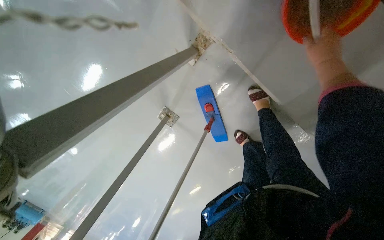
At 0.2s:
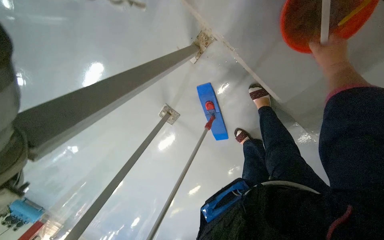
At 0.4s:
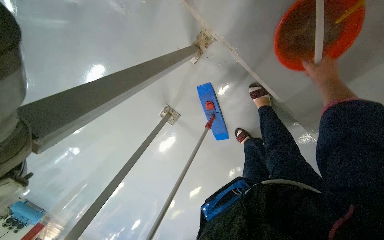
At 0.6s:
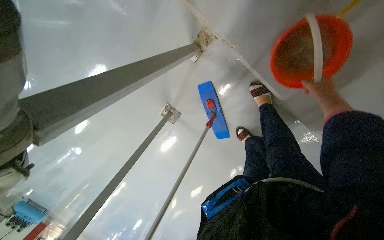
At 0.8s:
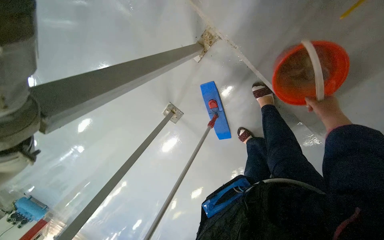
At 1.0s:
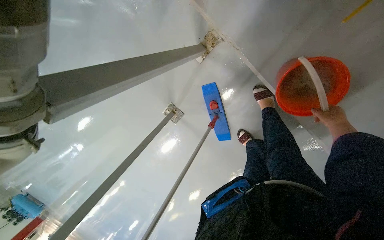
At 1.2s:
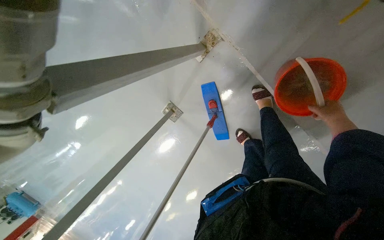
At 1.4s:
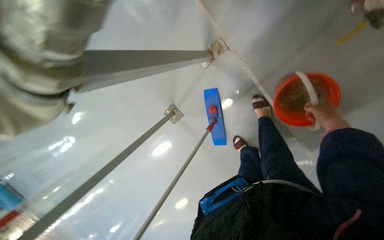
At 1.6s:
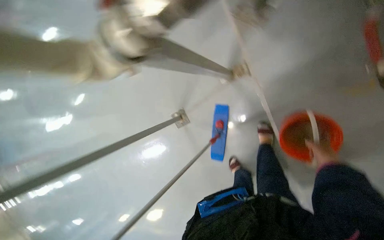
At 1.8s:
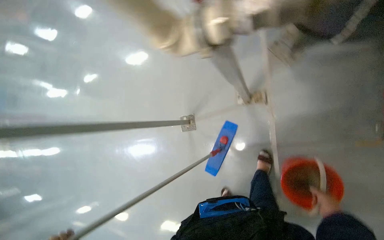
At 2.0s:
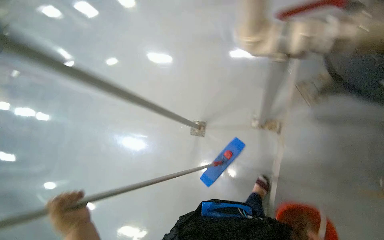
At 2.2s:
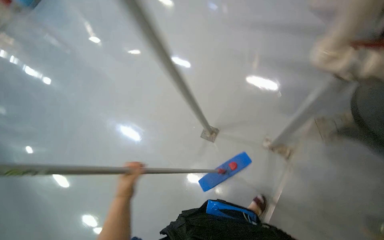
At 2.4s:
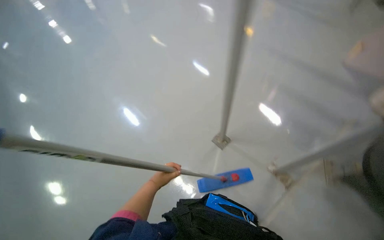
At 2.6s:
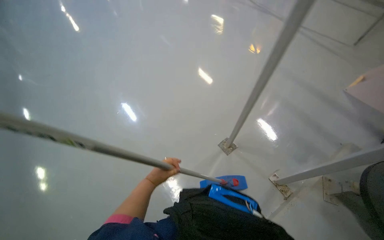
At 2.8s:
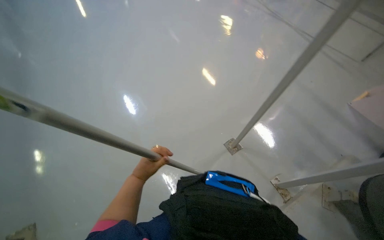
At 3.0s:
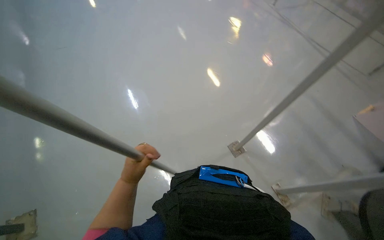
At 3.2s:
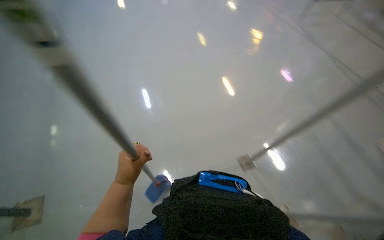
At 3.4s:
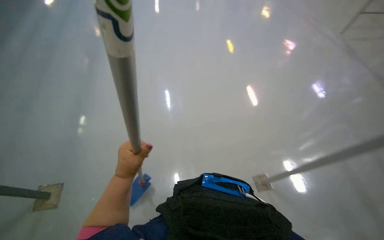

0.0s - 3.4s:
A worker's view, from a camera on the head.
Job: mopping floor.
The whole recording: Mopping the floor. The worker mops the floor with a flat mop, moving across different areas of the room.
0.0s - 1.6s: The right hand is displaced down the picture by roughly 15 cm.
1.6s - 3.4s: The head turns to the left by about 95 degrees. The view tips upward by some 15 degrees.

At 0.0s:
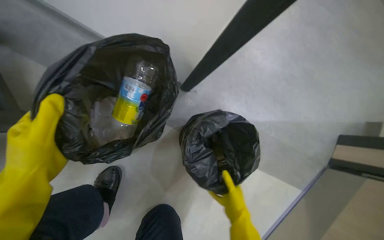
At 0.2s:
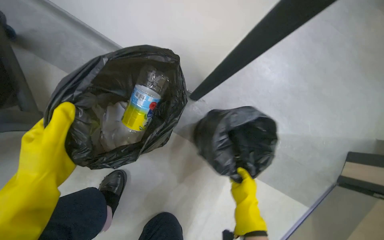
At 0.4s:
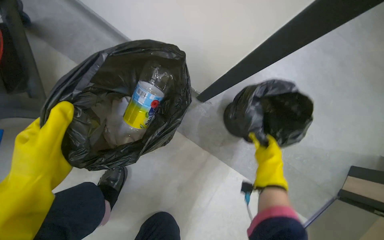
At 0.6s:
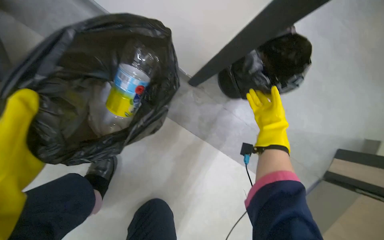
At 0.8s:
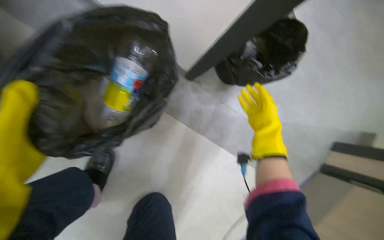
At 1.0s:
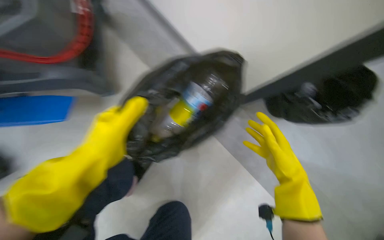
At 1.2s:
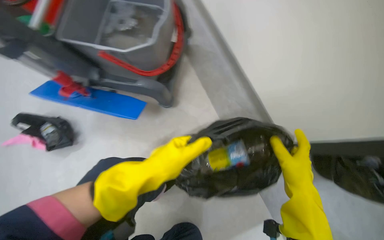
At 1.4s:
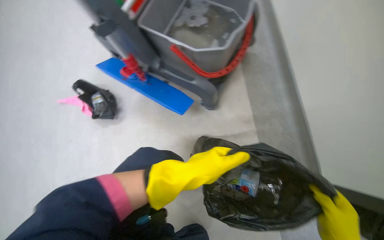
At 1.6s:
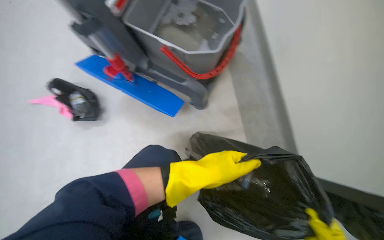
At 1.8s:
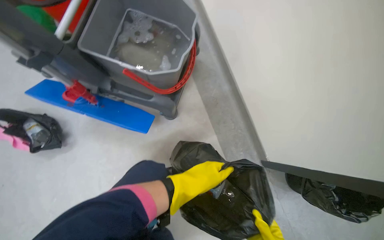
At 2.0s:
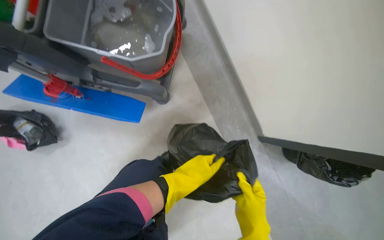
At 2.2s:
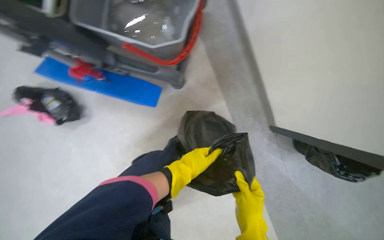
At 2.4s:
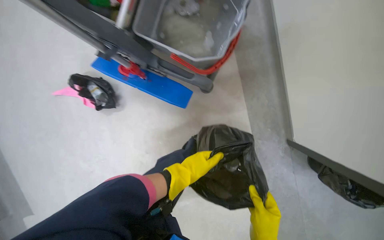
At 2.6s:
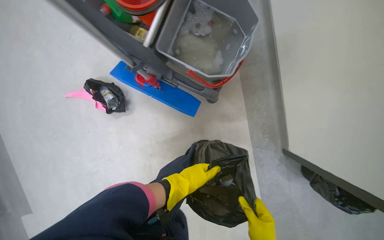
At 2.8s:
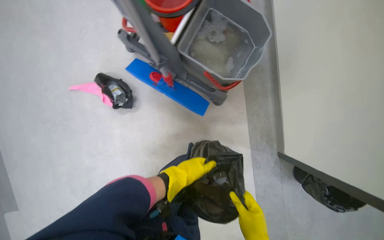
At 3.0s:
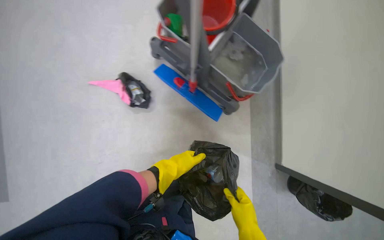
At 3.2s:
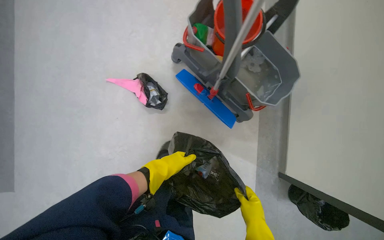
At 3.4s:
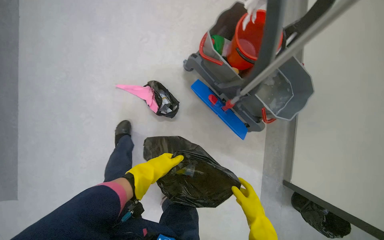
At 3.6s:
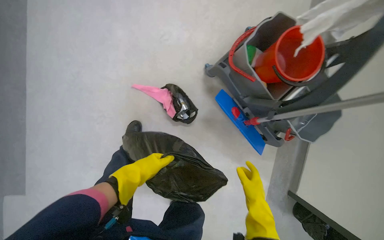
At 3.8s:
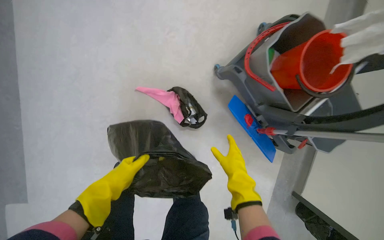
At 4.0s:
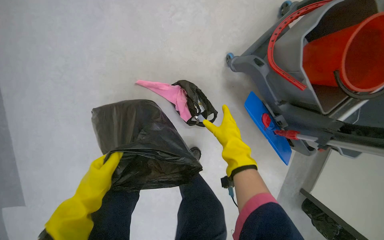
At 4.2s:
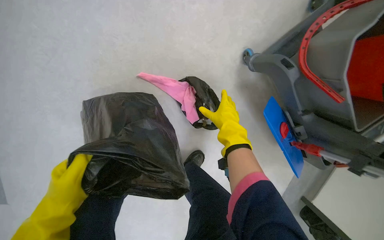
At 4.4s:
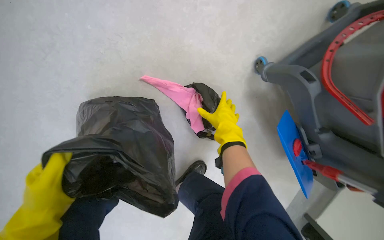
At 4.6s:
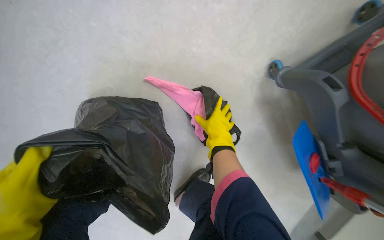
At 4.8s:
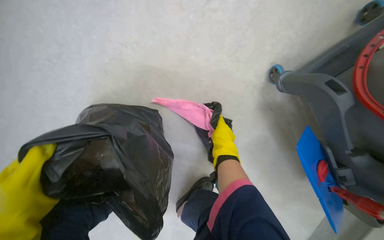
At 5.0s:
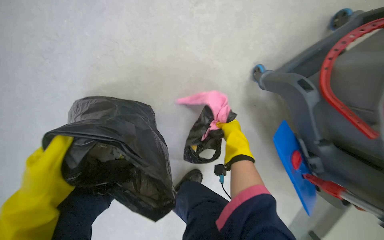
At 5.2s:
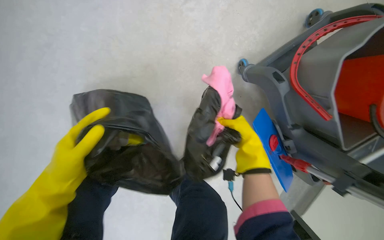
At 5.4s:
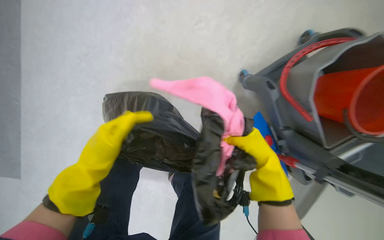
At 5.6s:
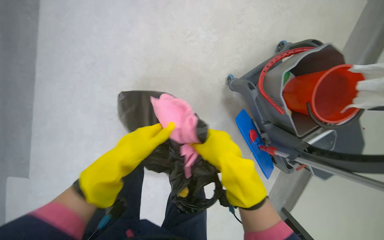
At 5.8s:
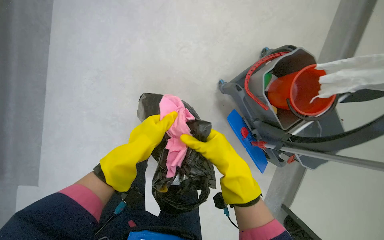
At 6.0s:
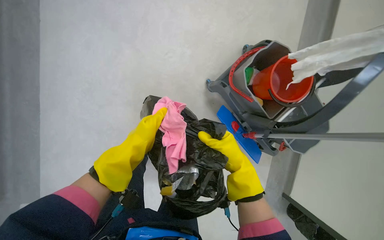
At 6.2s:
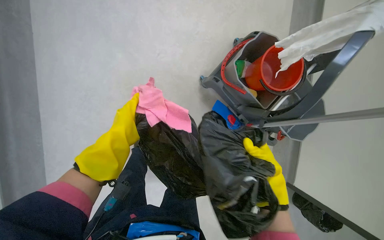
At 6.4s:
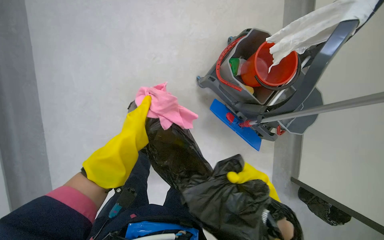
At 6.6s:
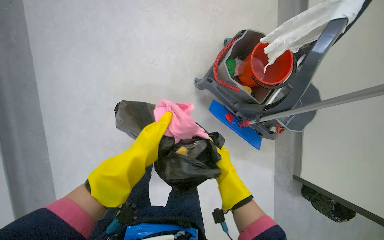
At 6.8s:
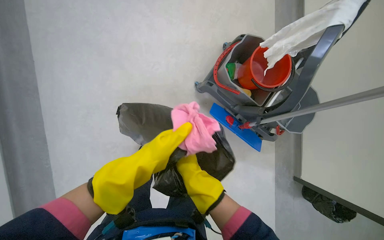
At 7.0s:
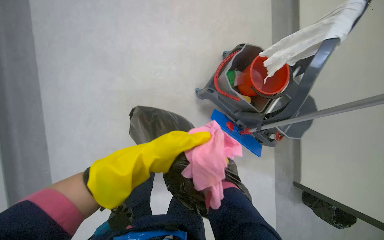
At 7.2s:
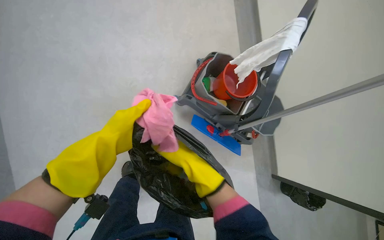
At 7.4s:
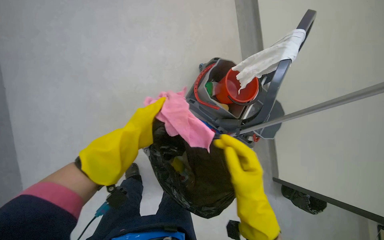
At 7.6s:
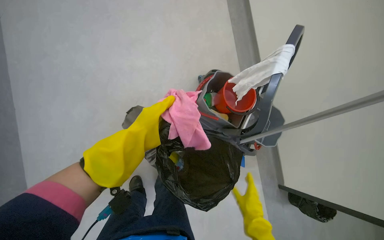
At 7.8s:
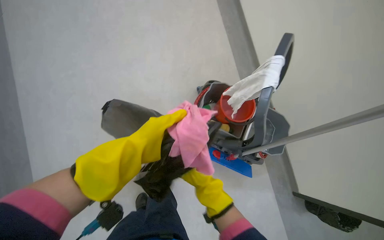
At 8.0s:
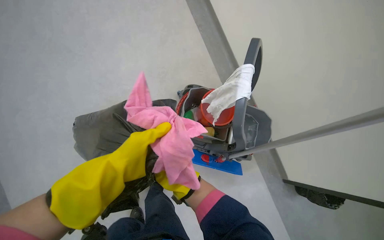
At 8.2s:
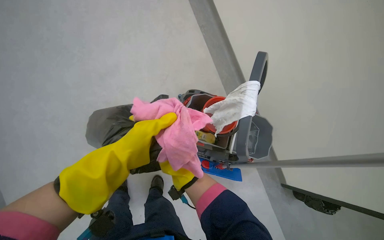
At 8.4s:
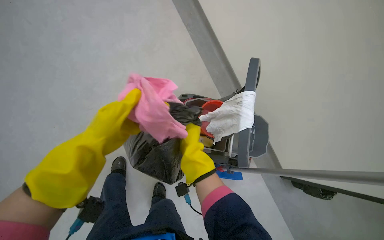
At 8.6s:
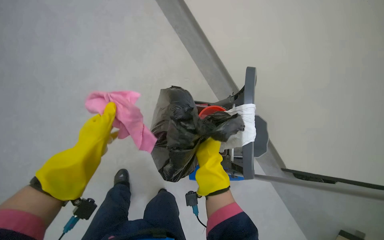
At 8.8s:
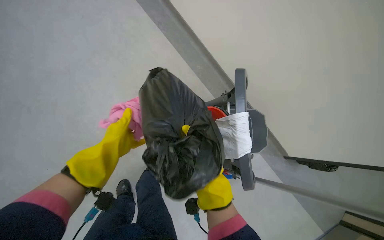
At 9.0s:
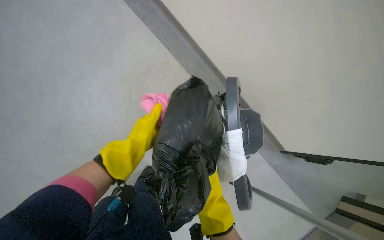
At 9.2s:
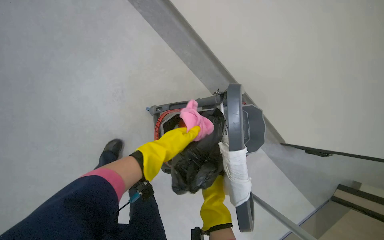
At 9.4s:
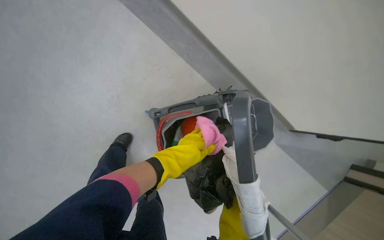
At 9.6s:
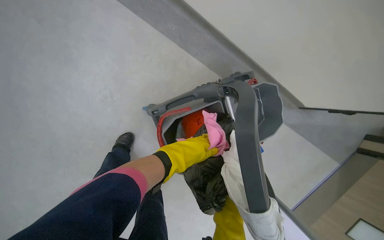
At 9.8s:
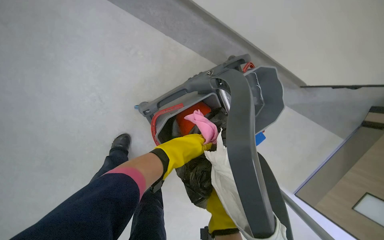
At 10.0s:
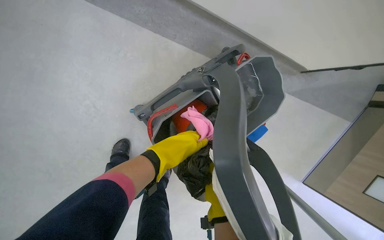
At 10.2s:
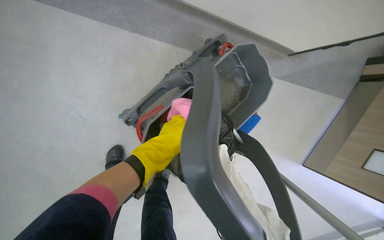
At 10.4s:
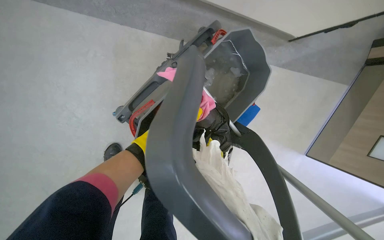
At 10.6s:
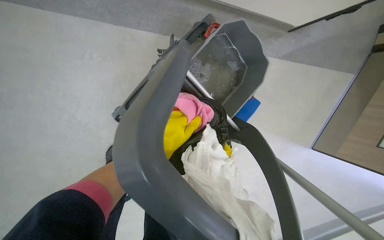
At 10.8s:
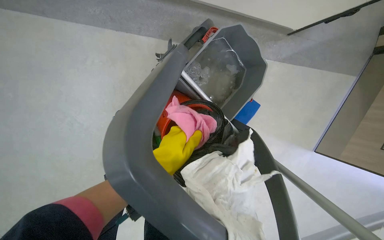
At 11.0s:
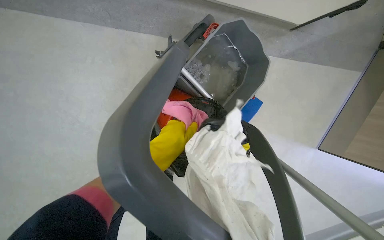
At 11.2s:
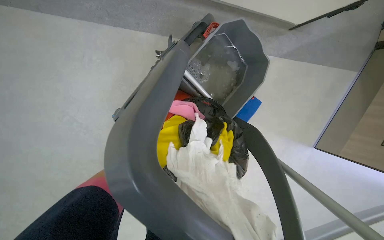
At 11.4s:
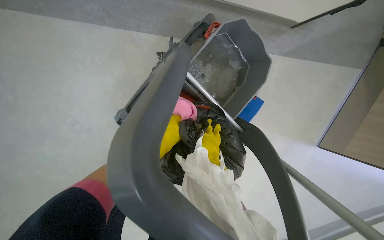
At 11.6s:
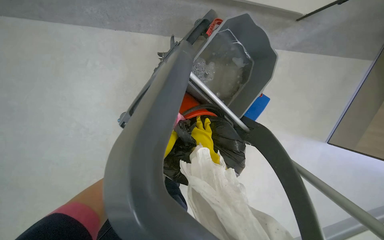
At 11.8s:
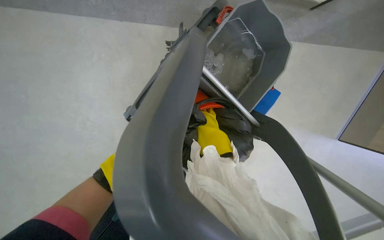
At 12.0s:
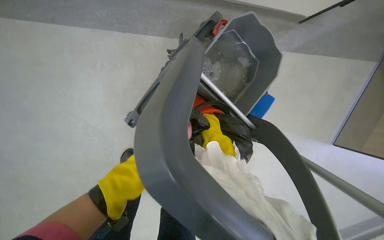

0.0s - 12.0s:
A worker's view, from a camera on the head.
Job: preparing cleaning supplies.
The whole recording: Preparing cleaning tools. The worker organizes the cleaning cart and prepares the mop for use.
0.0s - 1.6s: The head turns to the left by about 40 degrees.
1.6s - 3.0s: The wearer moves roughly 40 cm.
3.0s - 4.4s: The camera travels about 80 cm. The view tips downward by about 15 degrees.
4.4s - 6.0s: The camera is carried some 50 cm.
6.0s - 7.6s: The left hand moves approximately 20 cm nearer to the camera and comes back.
7.6s - 9.0s: The left hand reaches approximately 5 cm to the left, then returns.
9.0s - 10.4s: The view tilts about 20 degrees downward. The scene turns approximately 35 degrees counterclockwise in the picture.

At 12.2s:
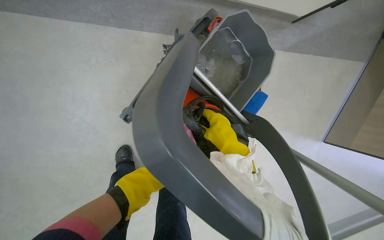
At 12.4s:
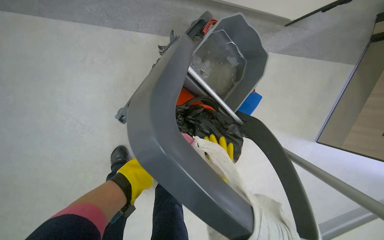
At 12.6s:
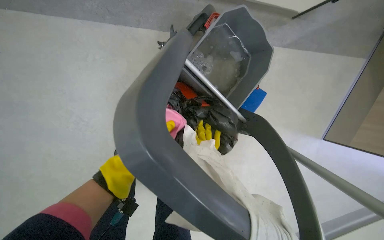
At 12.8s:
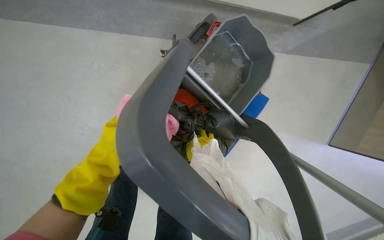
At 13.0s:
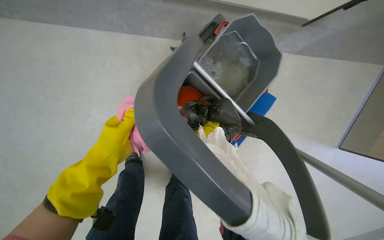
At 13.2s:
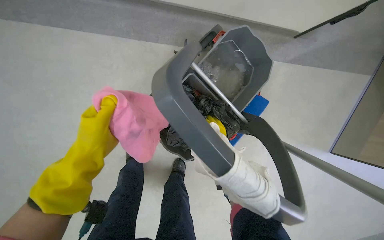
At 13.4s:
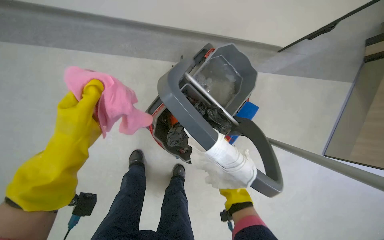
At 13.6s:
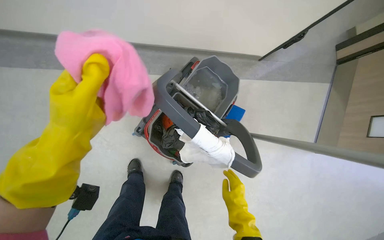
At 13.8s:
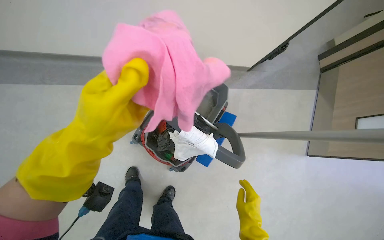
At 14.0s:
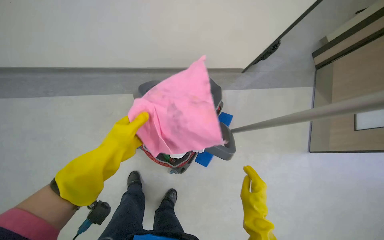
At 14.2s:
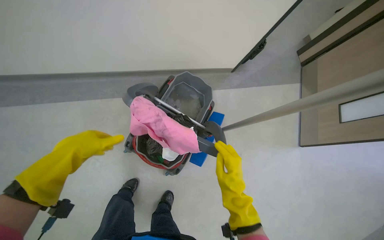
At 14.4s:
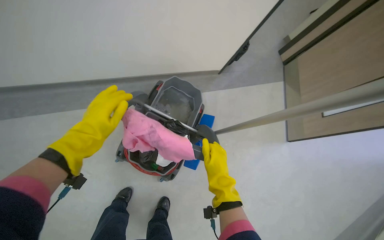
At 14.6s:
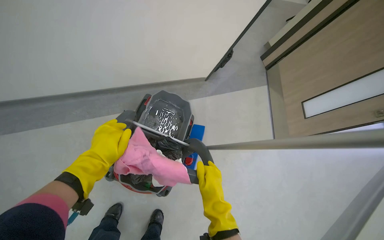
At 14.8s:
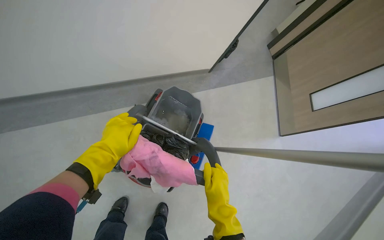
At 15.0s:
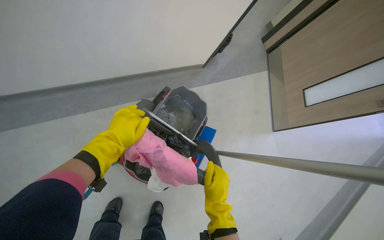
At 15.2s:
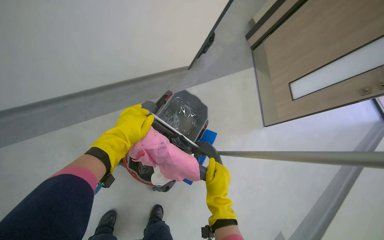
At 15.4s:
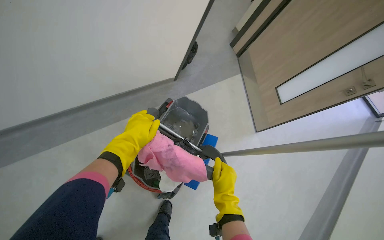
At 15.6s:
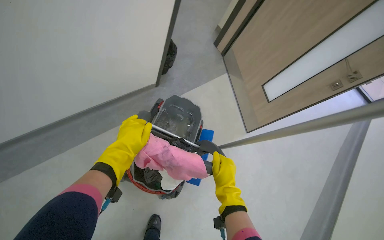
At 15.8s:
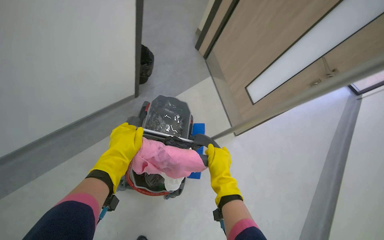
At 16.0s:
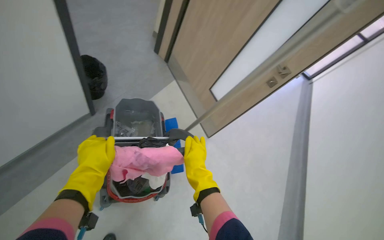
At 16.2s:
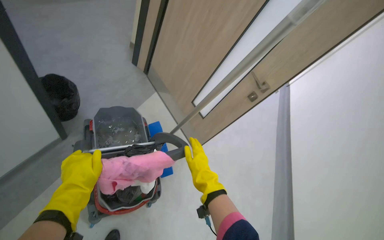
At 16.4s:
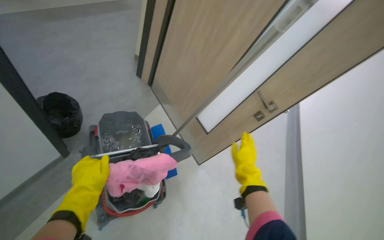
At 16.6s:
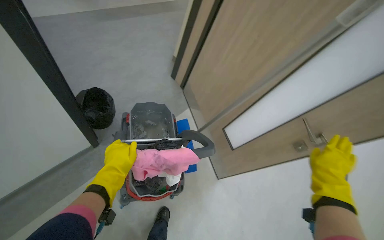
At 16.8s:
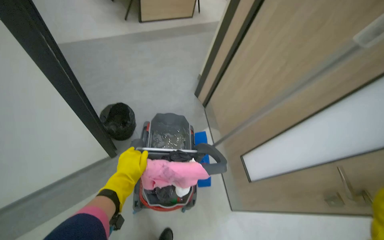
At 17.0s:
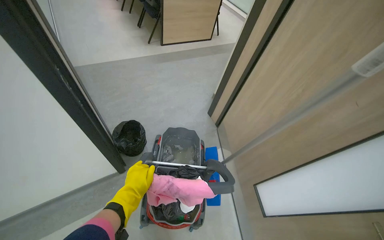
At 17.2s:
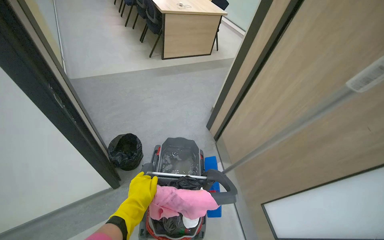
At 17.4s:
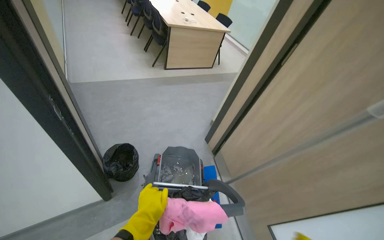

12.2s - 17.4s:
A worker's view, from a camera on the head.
Job: preparing cleaning supplies.
The whole recording: Preparing cleaning tools. The worker organizes the cleaning cart and prepares the mop for use.
12.2s - 14.0s: The camera travels roughly 40 cm. The view tilts some 20 degrees upward.
14.0s - 15.6s: The wearer looks some 30 degrees further to the right. The left hand goes approximately 15 cm farther from the camera; the right hand travels to the left and up the picture by roughly 20 cm.
15.6s - 17.4s: The view tilts roughly 15 degrees upward.
